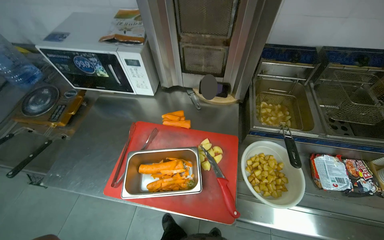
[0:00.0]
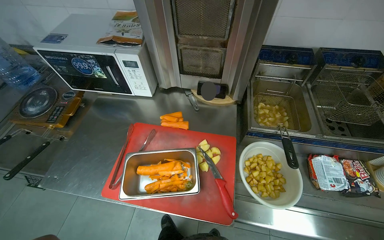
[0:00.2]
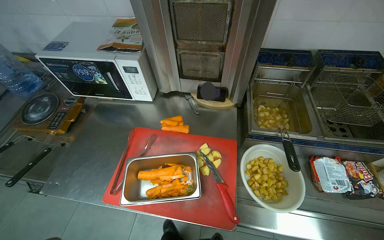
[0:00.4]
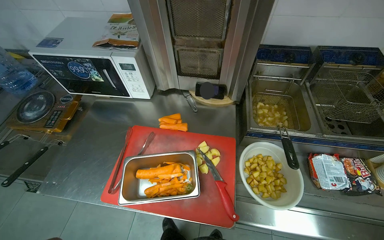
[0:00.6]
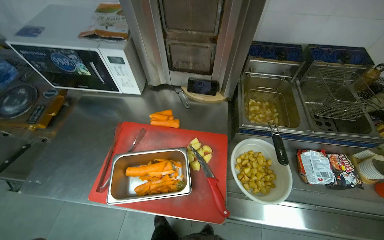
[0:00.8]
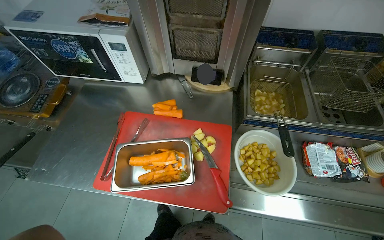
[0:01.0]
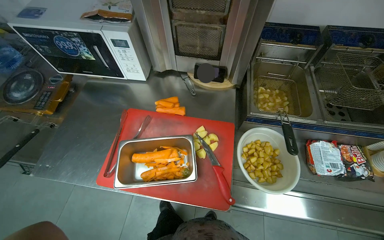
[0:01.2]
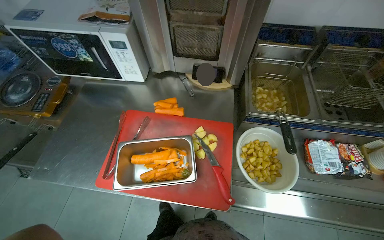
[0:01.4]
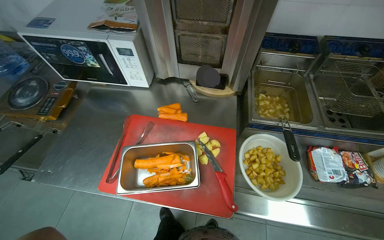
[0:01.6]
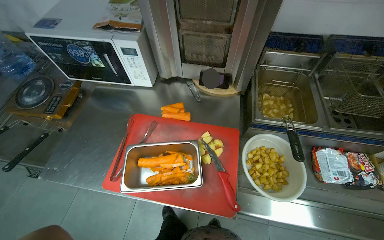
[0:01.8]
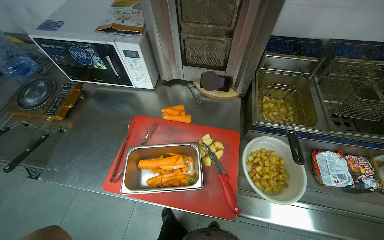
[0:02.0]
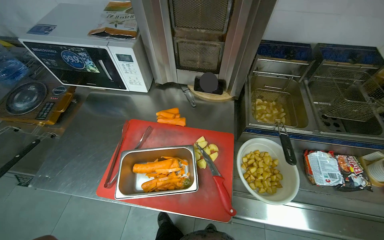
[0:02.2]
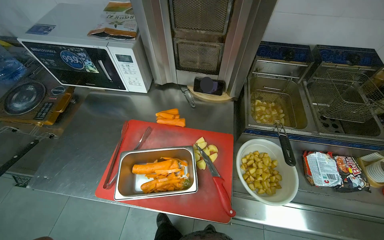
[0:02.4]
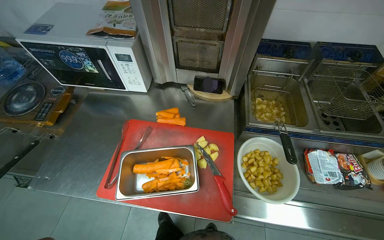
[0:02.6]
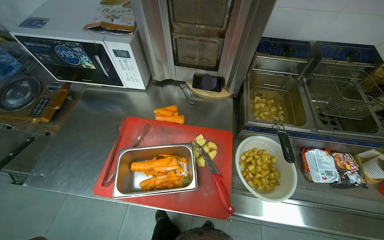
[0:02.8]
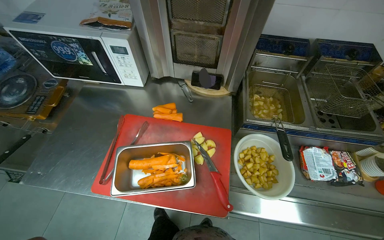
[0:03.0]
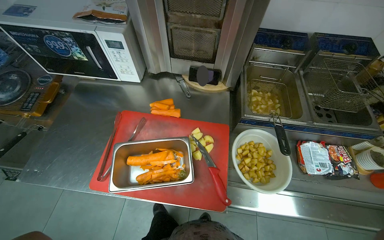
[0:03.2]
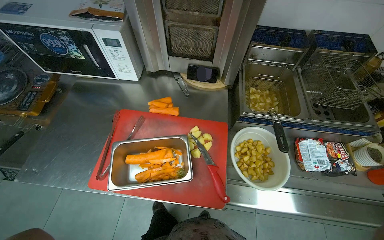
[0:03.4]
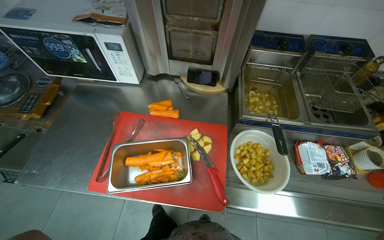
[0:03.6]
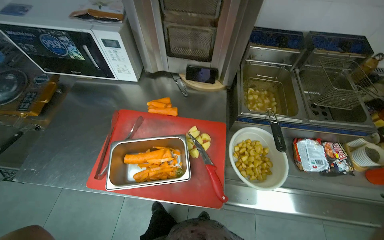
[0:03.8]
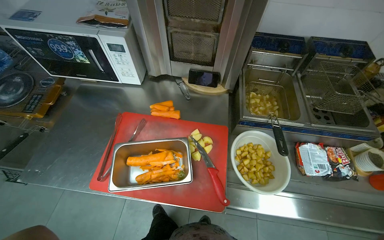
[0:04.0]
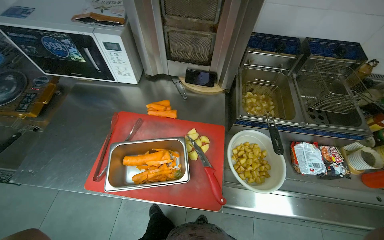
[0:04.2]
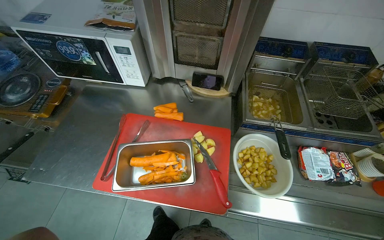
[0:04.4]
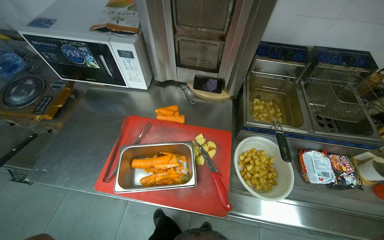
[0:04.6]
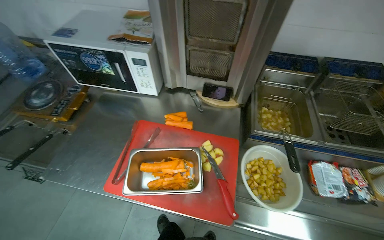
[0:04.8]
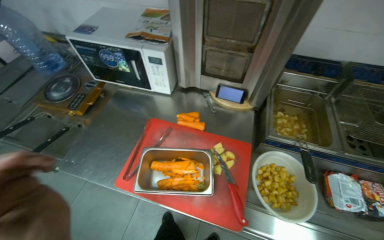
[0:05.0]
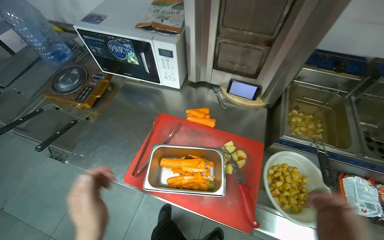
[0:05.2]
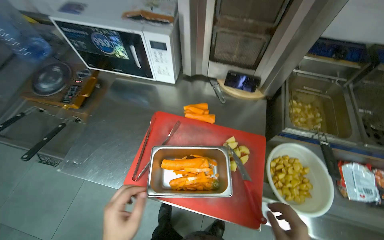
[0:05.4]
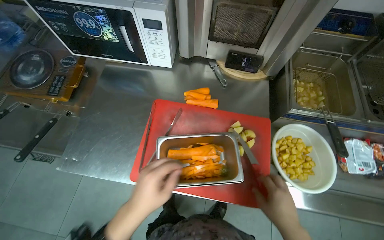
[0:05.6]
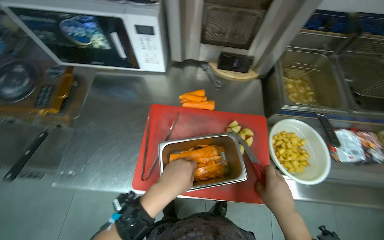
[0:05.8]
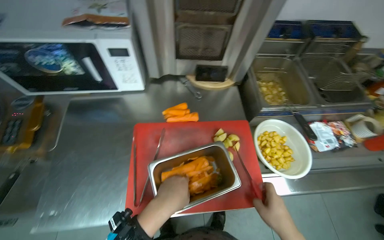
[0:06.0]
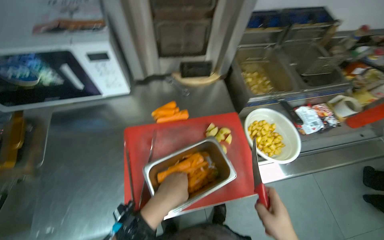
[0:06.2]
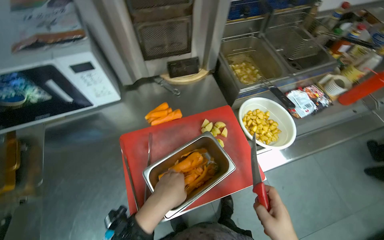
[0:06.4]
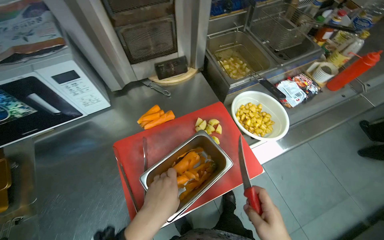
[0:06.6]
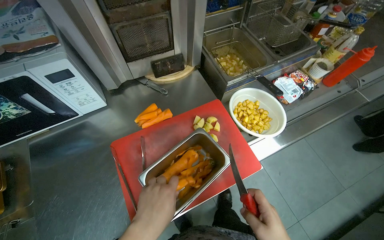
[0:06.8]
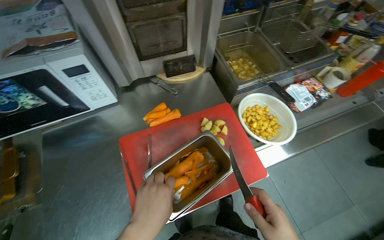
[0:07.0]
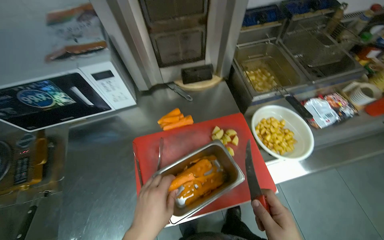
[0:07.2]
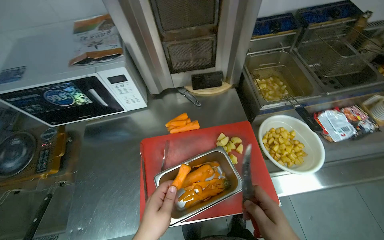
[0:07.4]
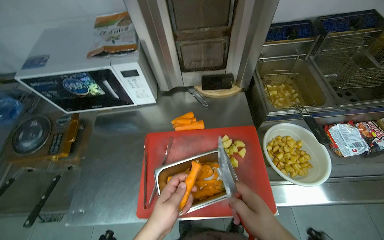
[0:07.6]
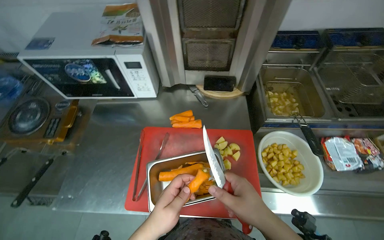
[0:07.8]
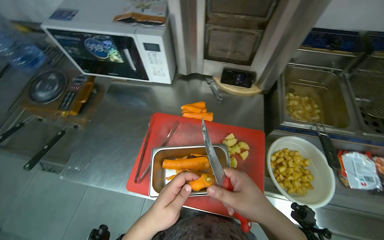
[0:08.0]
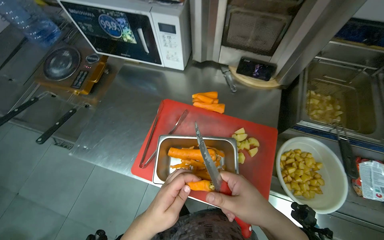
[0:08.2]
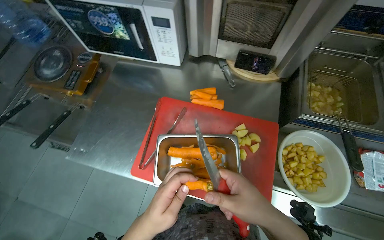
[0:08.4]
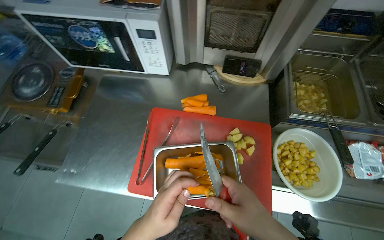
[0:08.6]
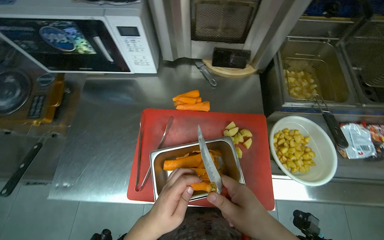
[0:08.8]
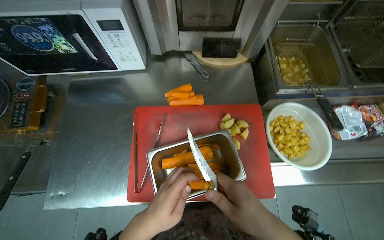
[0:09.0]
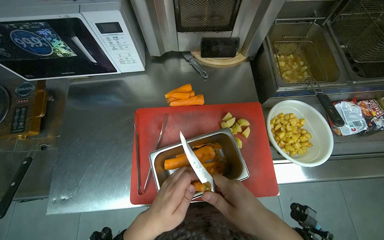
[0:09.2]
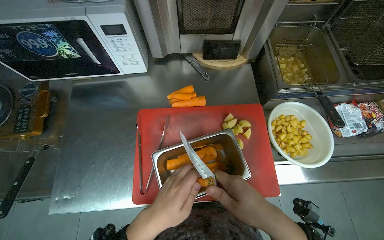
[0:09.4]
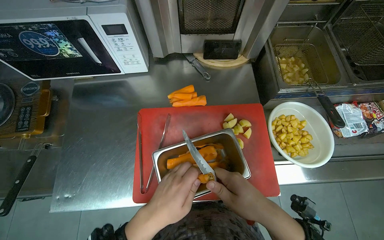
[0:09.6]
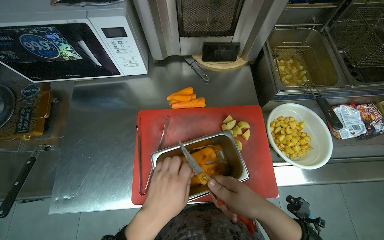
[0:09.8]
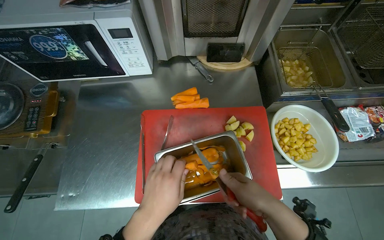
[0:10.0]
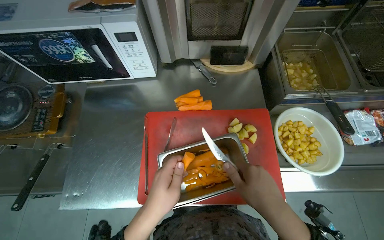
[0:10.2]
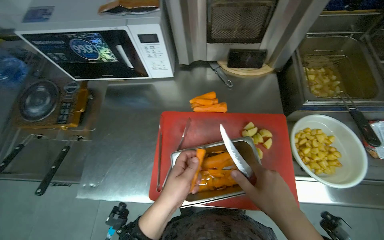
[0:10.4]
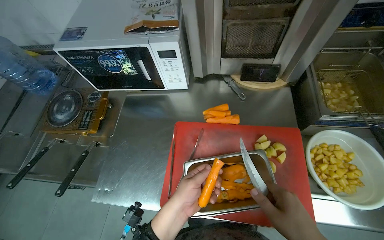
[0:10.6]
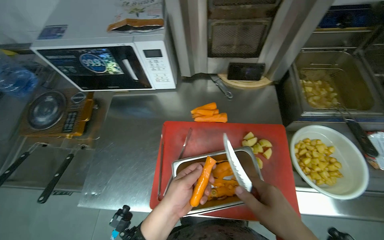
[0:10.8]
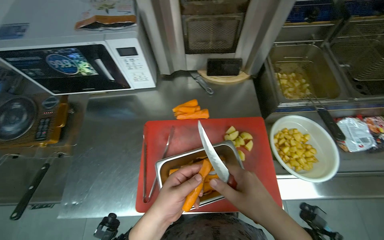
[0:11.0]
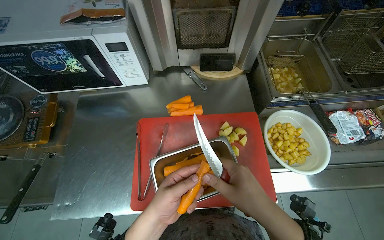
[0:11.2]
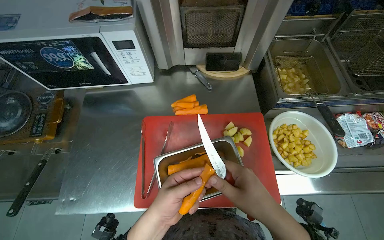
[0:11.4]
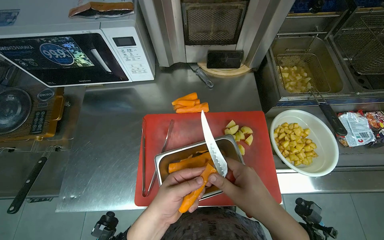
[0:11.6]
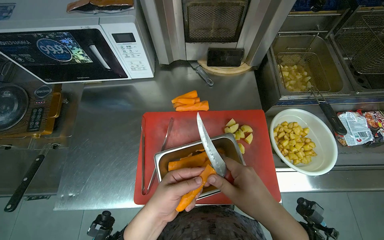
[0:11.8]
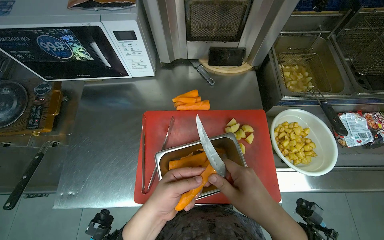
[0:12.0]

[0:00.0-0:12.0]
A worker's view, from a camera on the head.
Job: preparing food.
The whole recording: Peeling carrots. The worker peels carrots using a knife over a metal container.
0:09.0 to 0:10.4: The hands make small movements and keep their place.

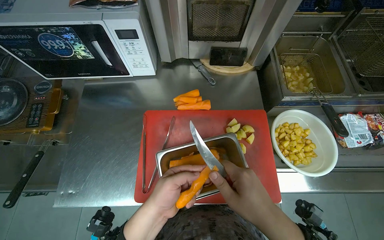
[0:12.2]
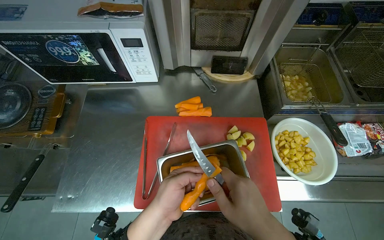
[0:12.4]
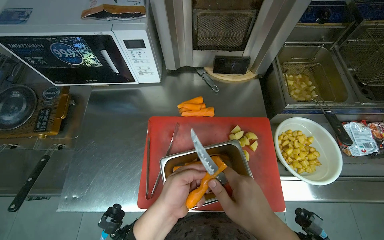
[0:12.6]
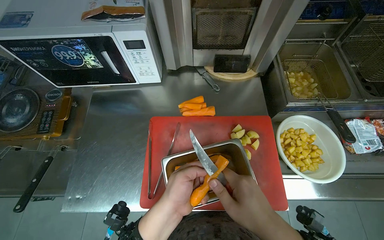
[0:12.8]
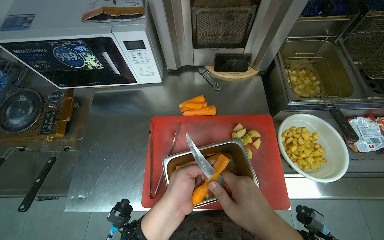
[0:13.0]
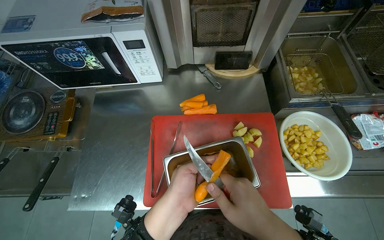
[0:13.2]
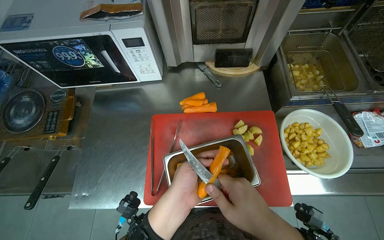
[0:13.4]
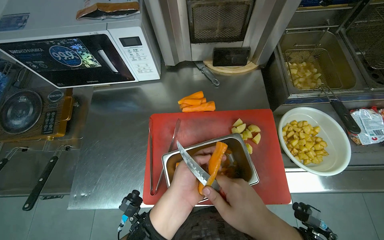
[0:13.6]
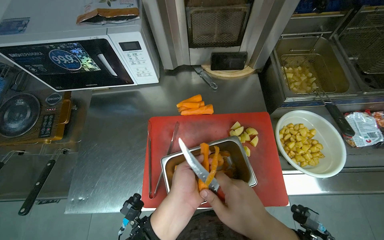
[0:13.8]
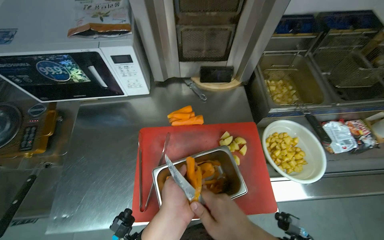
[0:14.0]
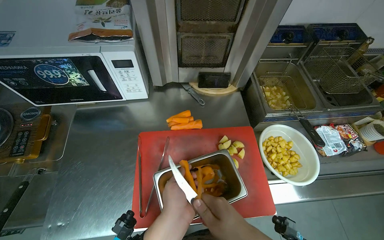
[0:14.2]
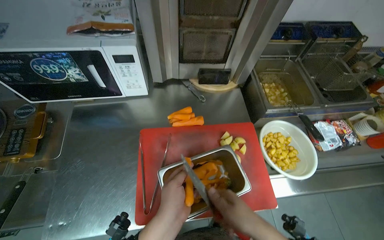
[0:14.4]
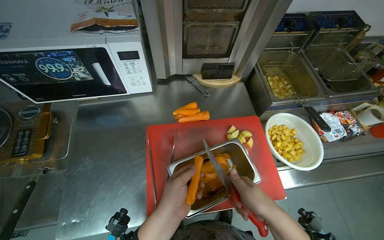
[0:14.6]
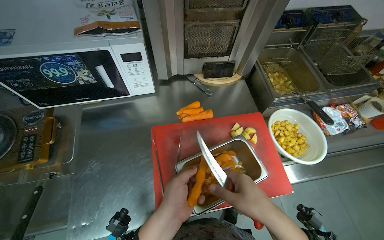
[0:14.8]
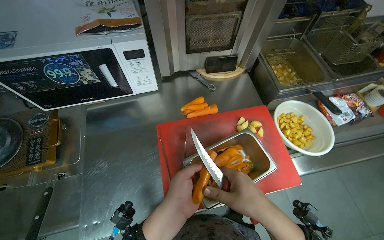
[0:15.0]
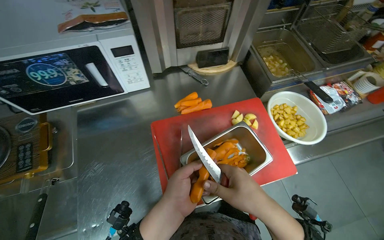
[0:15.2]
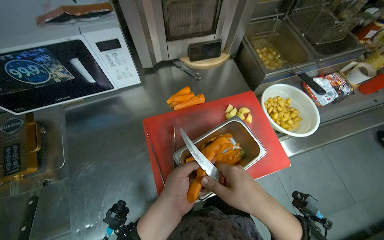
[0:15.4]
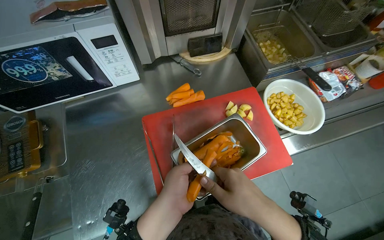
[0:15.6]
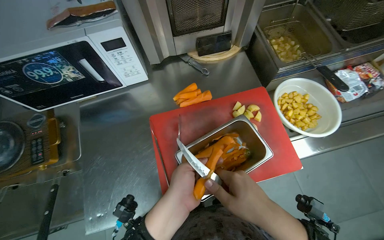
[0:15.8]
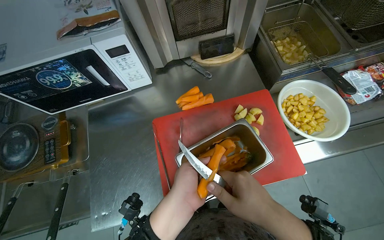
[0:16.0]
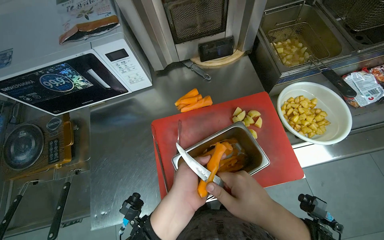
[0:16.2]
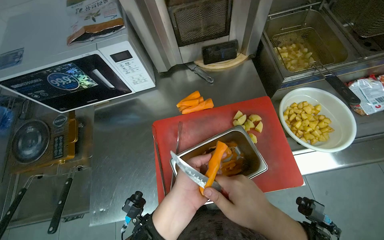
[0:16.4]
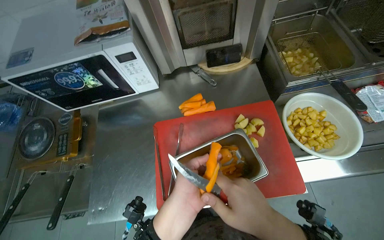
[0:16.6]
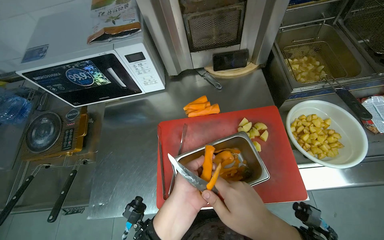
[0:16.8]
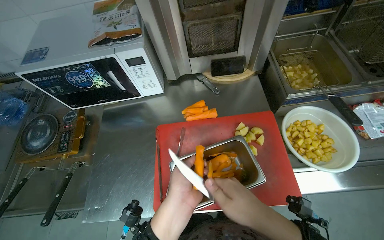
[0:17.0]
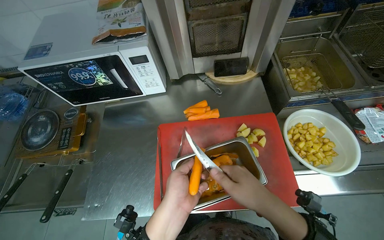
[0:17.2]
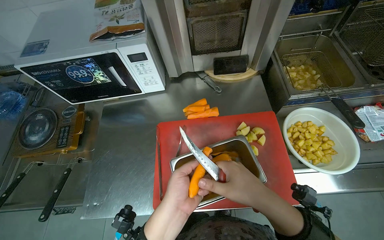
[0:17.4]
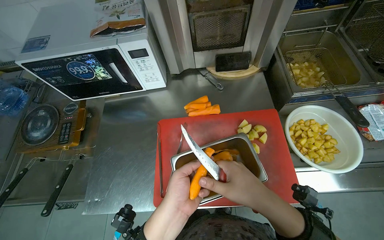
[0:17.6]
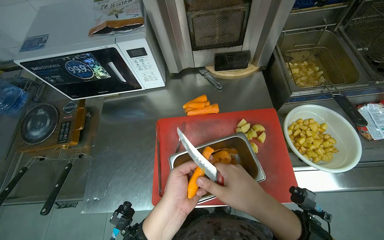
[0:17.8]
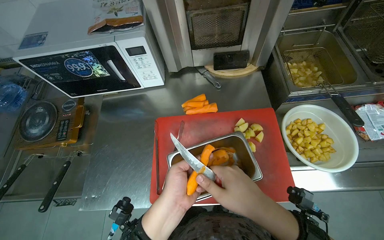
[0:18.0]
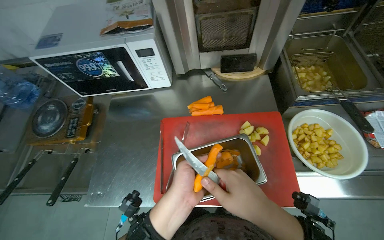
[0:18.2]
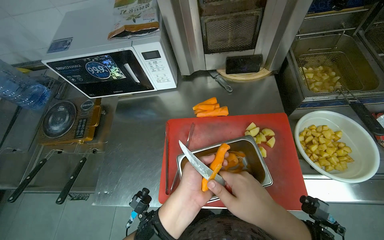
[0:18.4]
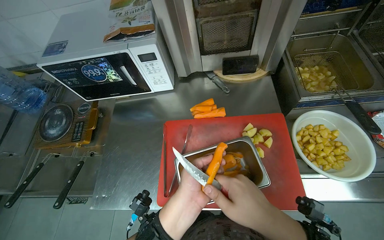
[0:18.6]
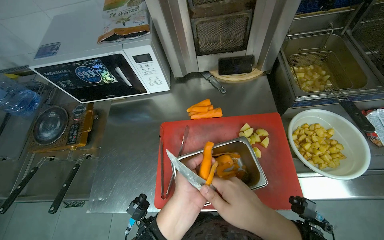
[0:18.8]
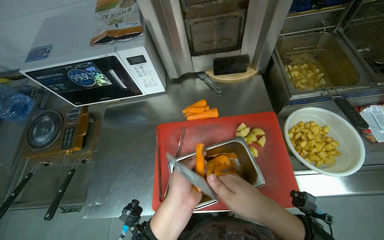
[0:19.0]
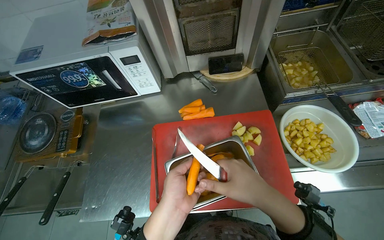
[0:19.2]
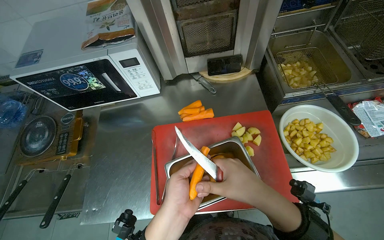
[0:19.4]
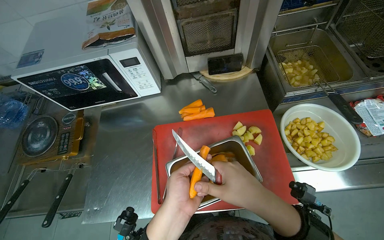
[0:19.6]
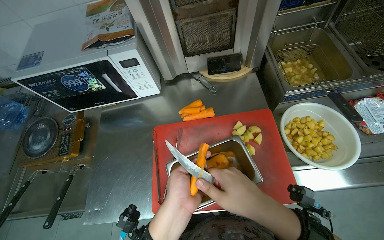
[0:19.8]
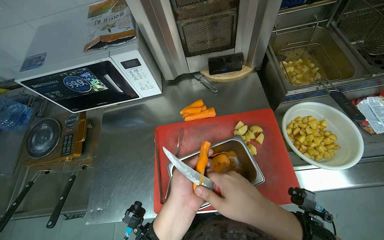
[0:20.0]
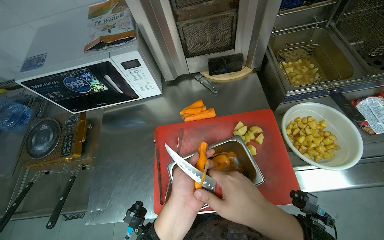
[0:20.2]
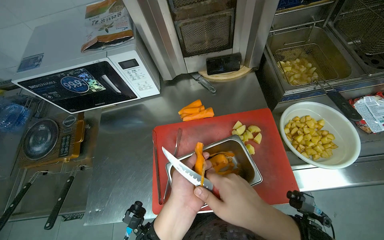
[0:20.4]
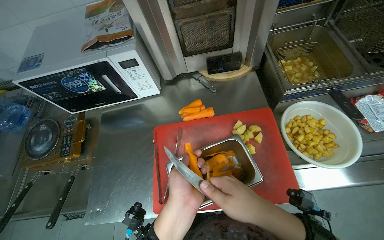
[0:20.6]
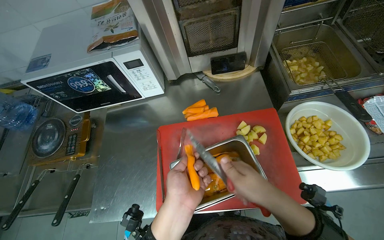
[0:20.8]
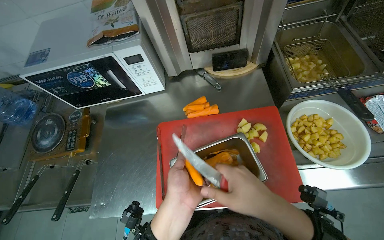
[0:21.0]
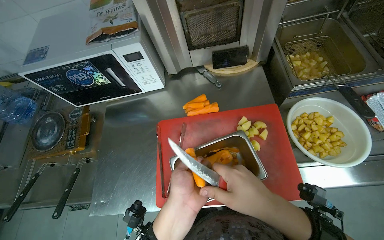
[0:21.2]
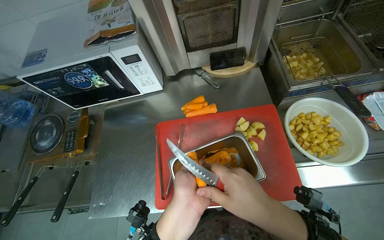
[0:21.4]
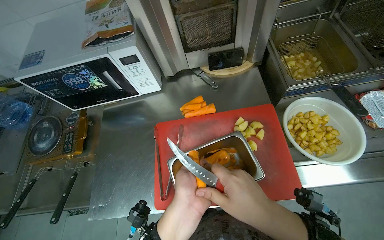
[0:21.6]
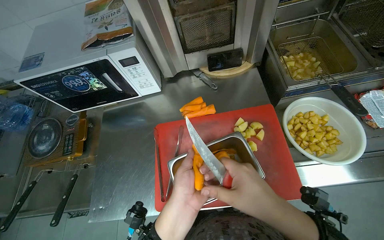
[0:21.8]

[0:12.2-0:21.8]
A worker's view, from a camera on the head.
Job: preparing food.
The whole recording: Peeling carrots. The worker peels carrots using a knife over a metal container.
0:12.2 to 0:13.8: The hands are busy where they are.
0:13.8 to 0:15.4: The head rotates about 15 degrees to the right.
0:17.0 to 0:21.8: The hands work in one place, with small movements.
